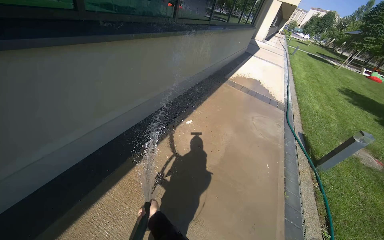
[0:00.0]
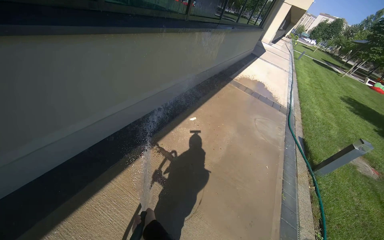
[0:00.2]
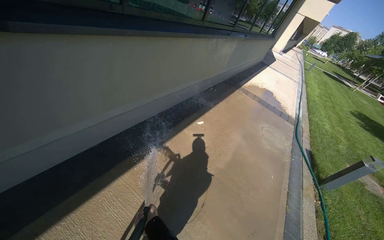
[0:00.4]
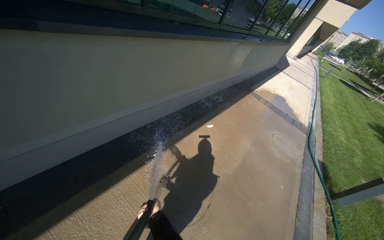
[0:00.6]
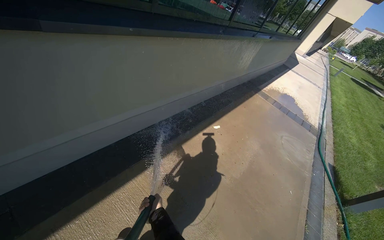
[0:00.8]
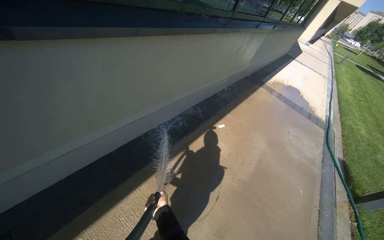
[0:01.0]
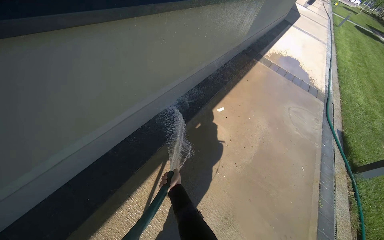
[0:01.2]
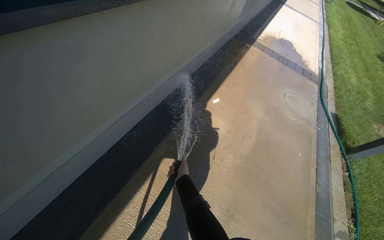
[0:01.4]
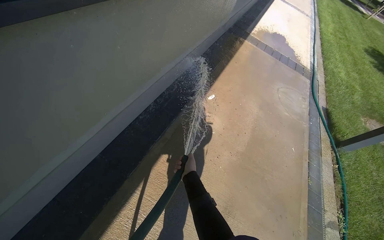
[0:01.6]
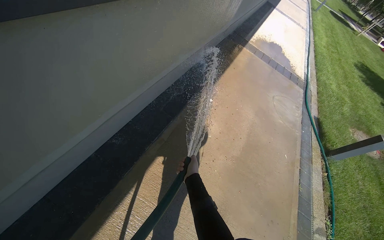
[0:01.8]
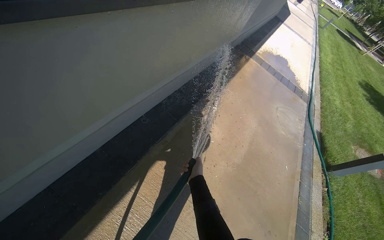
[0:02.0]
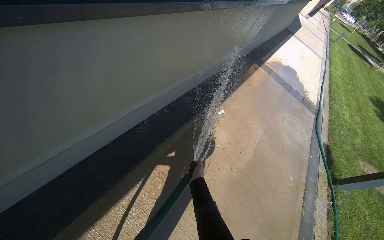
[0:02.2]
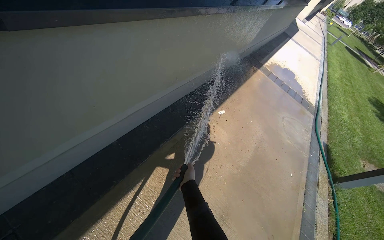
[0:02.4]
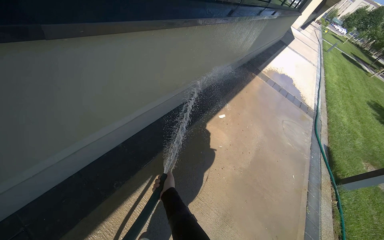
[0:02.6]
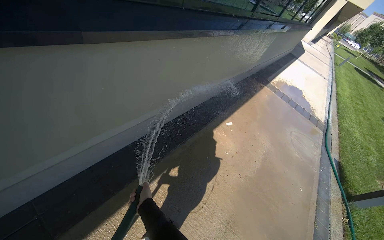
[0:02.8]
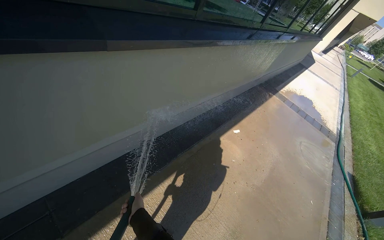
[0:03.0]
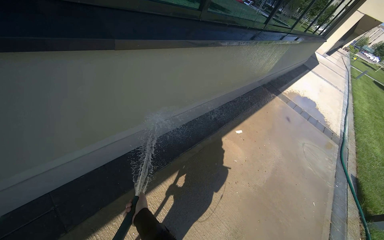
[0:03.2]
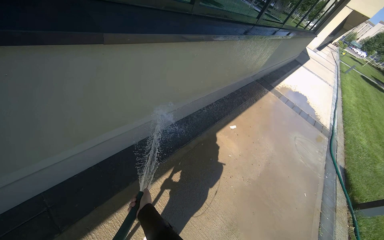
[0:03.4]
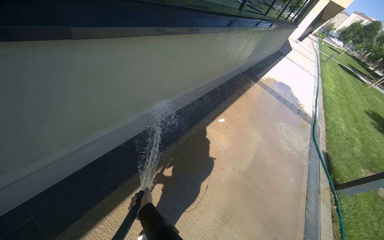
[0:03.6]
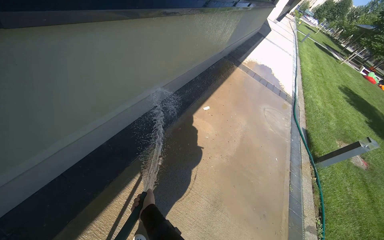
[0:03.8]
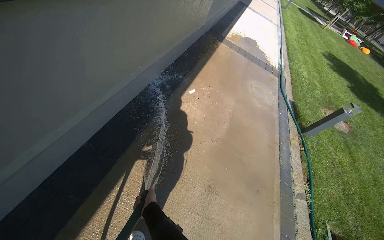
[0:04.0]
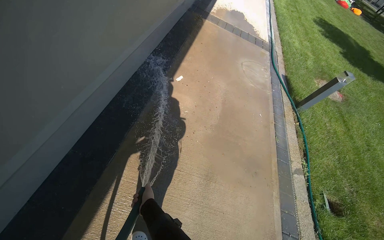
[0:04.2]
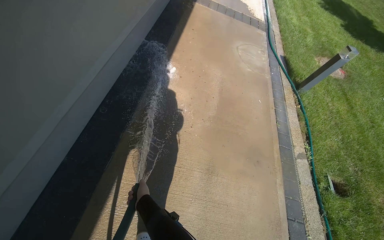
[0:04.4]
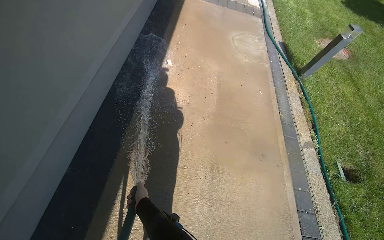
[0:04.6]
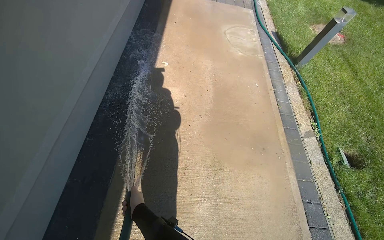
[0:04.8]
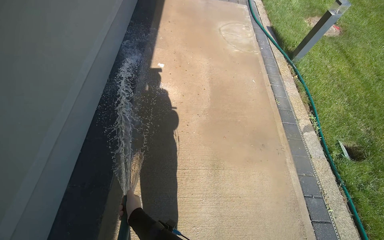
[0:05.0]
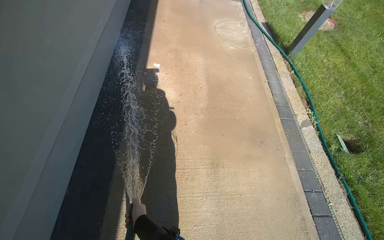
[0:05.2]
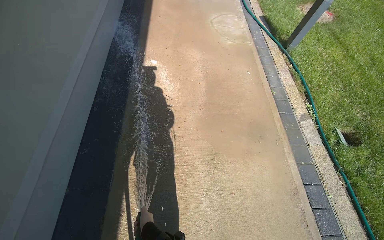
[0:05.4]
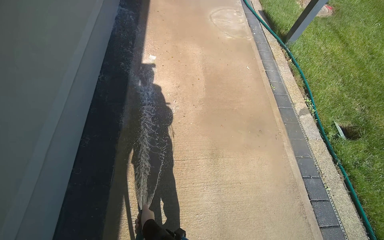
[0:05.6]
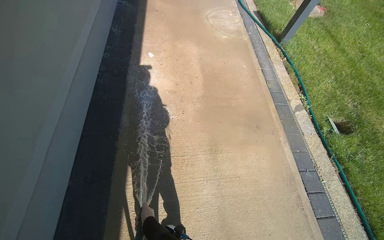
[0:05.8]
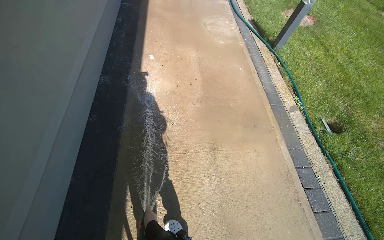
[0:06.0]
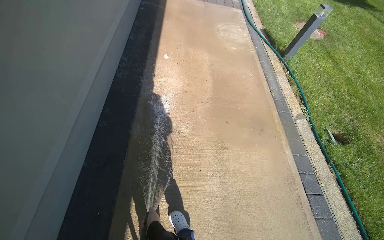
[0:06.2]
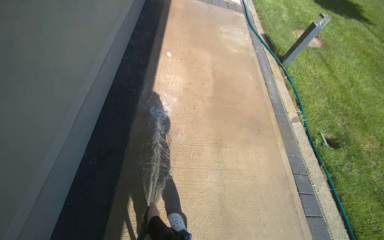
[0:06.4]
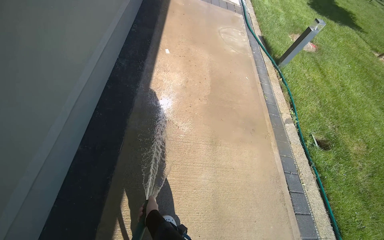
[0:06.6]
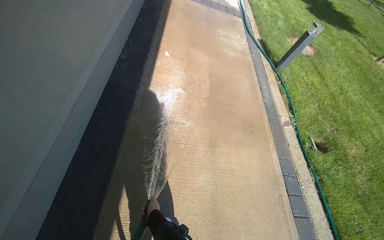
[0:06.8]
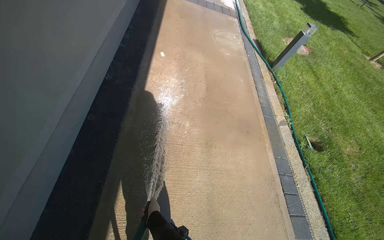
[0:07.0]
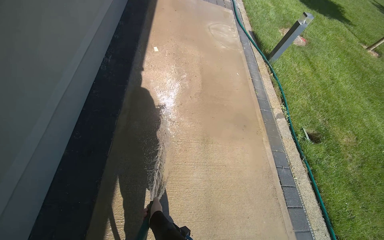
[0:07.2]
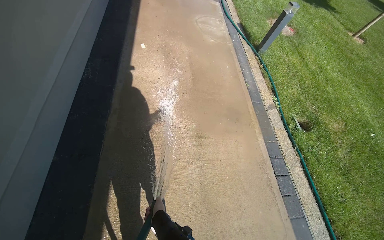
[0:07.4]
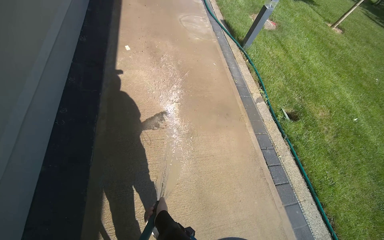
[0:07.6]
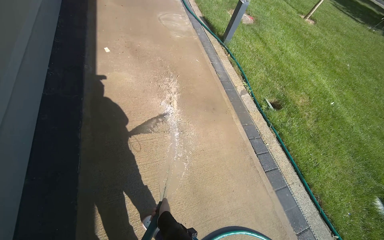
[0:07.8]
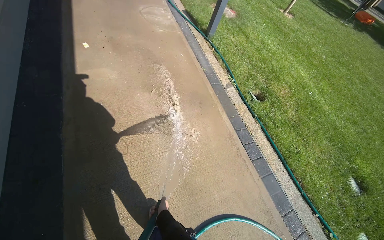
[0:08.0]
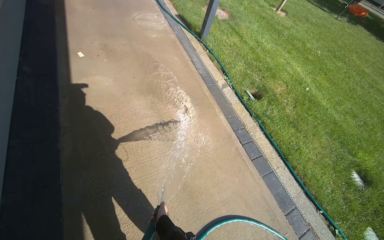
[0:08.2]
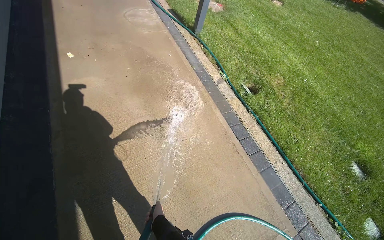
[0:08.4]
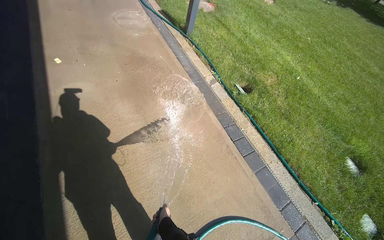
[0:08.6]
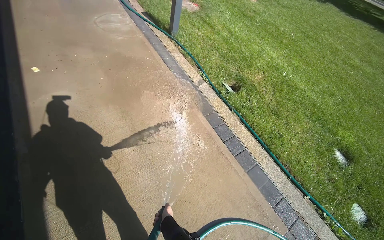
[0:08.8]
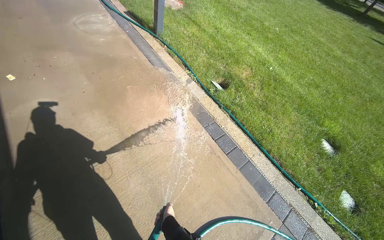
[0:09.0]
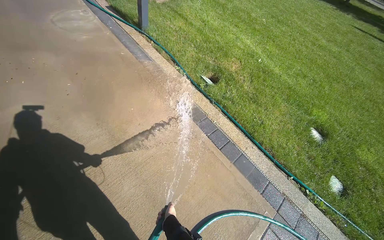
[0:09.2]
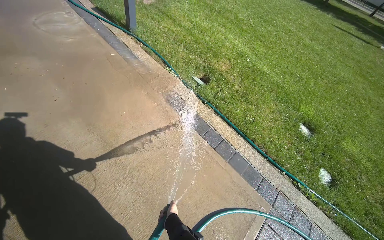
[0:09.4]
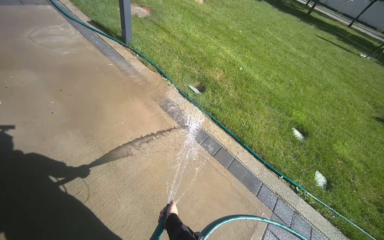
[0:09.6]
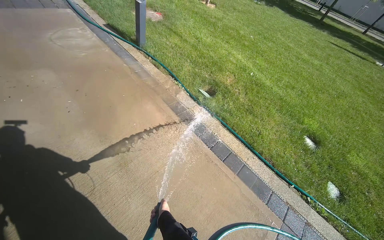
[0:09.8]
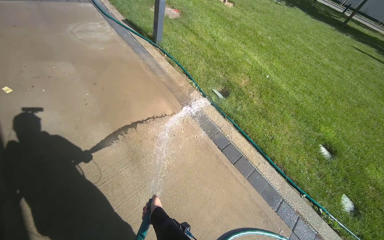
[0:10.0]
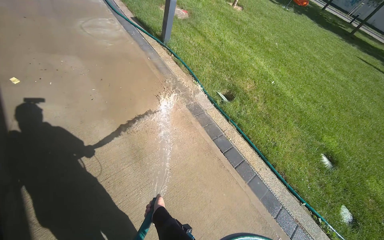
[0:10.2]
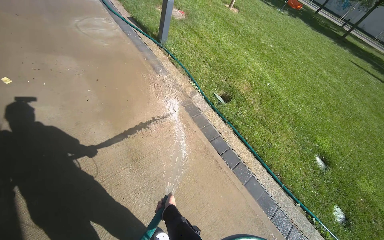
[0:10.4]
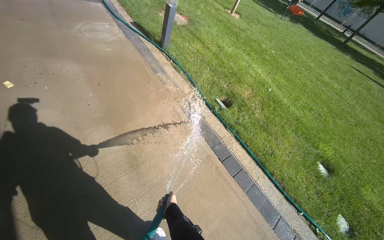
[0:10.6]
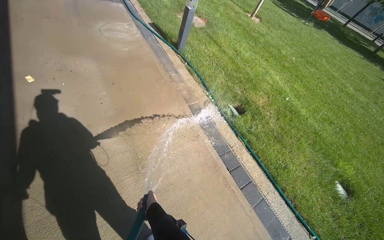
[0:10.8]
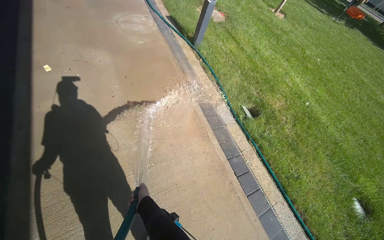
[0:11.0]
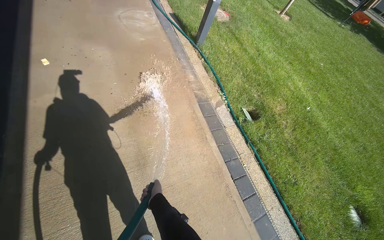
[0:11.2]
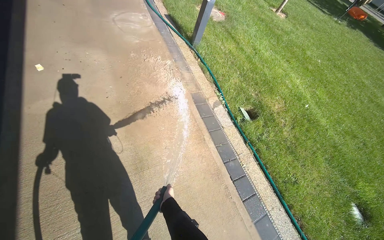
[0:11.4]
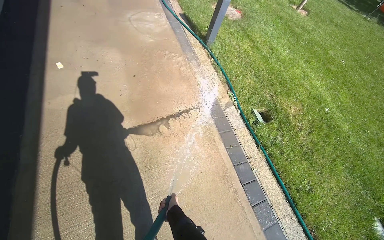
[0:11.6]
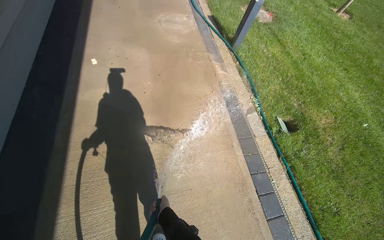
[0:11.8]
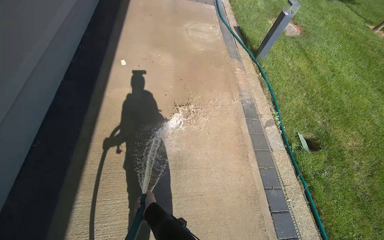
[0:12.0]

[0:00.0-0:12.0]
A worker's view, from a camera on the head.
Job: sweeping floor.
The whole recording: Rinsing concrete ground. The worker rinses the concrete ground with a water hose.
0:00.0 to 0:01.6: The camera travels about 60 cm. The view tips downward by approximately 15 degrees.
0:01.6 to 0:03.0: The wearer moves some 40 cm. The wearer looks about 15 degrees further upward.
0:03.0 to 0:04.4: The wearer moves about 40 cm. The wearer's head swings approximately 30 degrees to the right. The view tilts roughly 25 degrees downward.
0:04.4 to 0:06.0: The left hand goes some 15 cm down the picture.
0:07.6 to 0:09.0: The head rotates roughly 25 degrees to the right. The left hand travels farther from the camera by approximately 15 cm.
0:10.4 to 0:12.0: The wearer's head swings roughly 35 degrees to the left. The left hand goes left and right, approximately 10 cm each way, reversing 2 times.

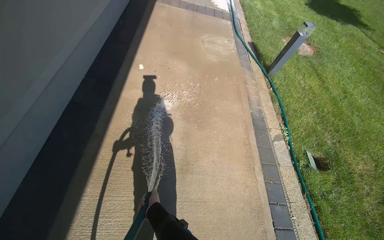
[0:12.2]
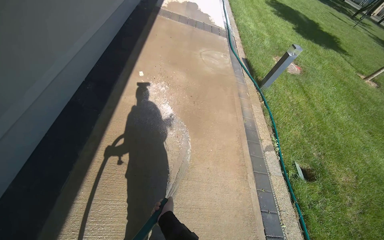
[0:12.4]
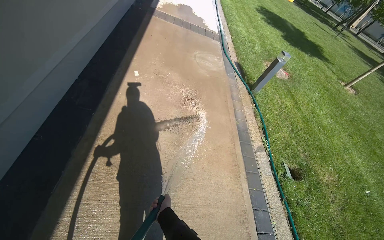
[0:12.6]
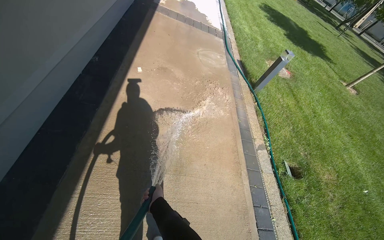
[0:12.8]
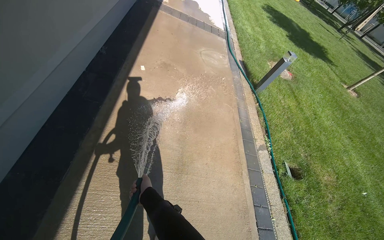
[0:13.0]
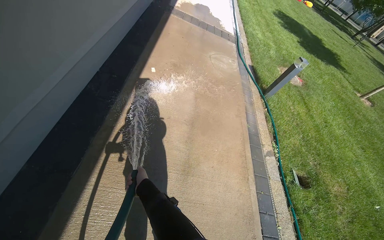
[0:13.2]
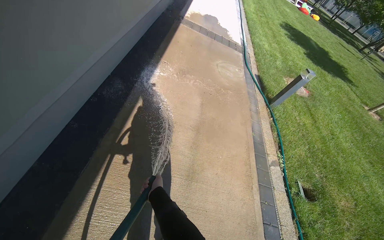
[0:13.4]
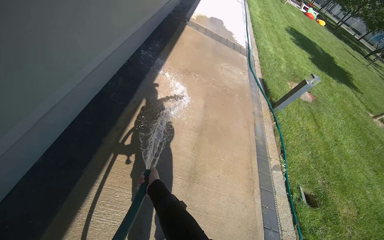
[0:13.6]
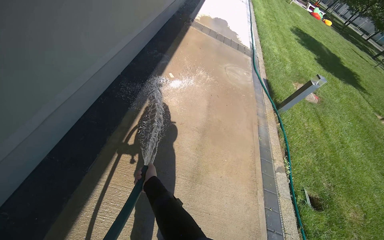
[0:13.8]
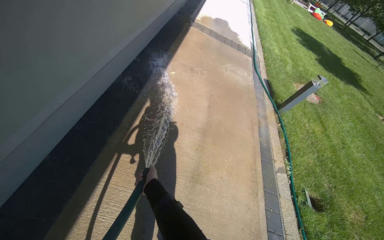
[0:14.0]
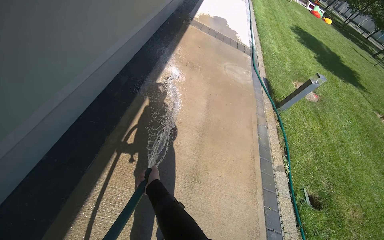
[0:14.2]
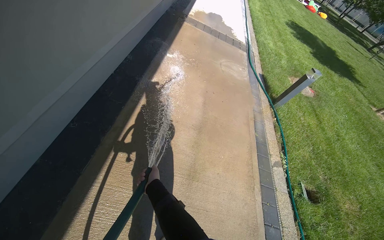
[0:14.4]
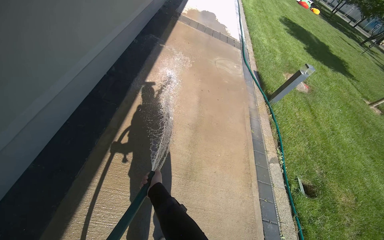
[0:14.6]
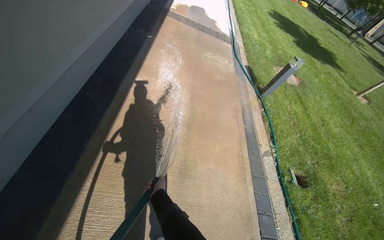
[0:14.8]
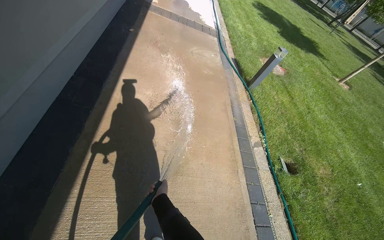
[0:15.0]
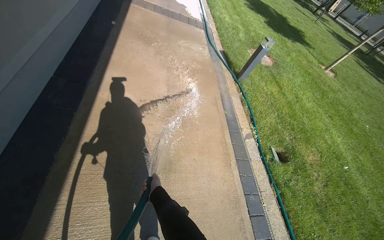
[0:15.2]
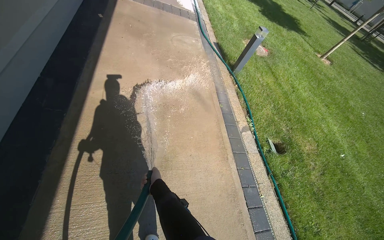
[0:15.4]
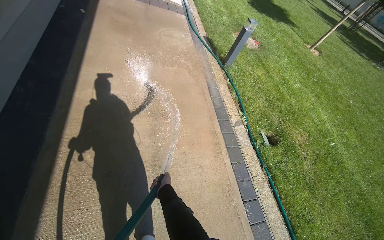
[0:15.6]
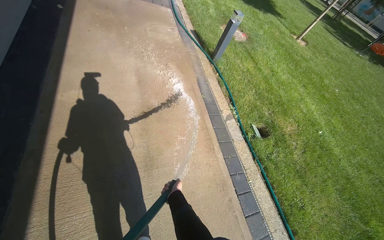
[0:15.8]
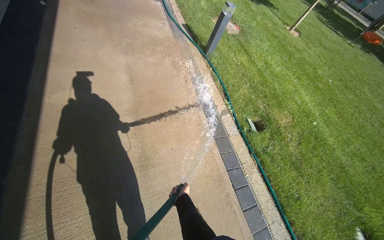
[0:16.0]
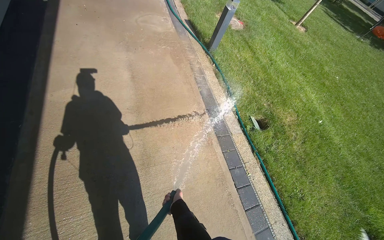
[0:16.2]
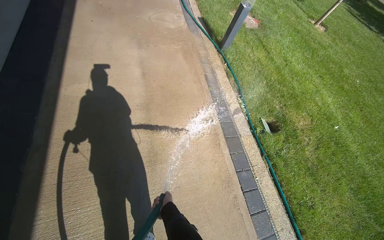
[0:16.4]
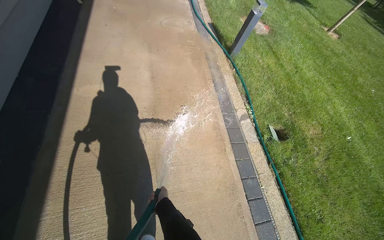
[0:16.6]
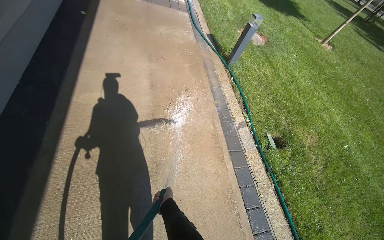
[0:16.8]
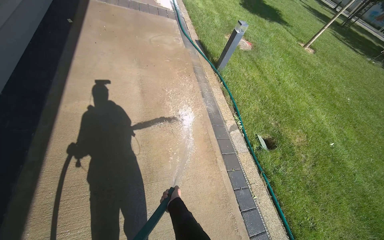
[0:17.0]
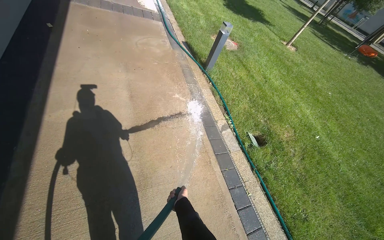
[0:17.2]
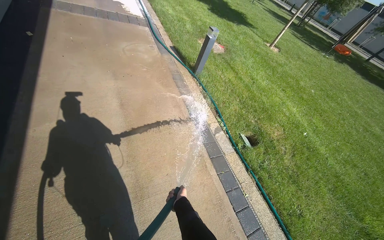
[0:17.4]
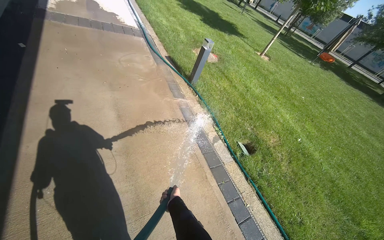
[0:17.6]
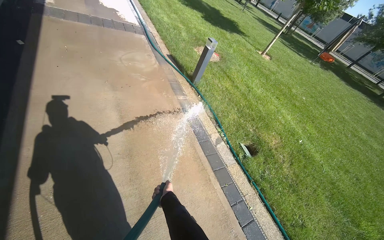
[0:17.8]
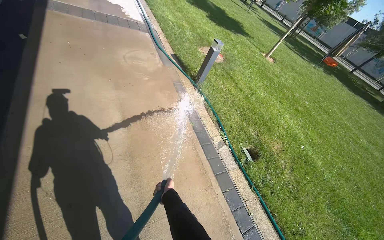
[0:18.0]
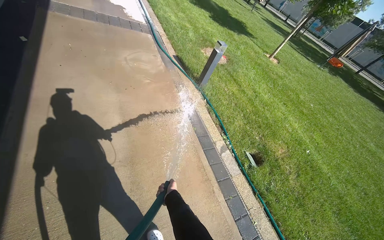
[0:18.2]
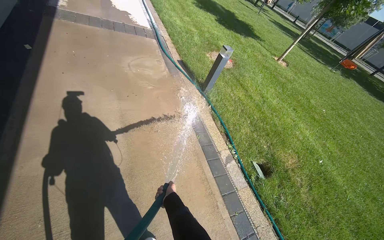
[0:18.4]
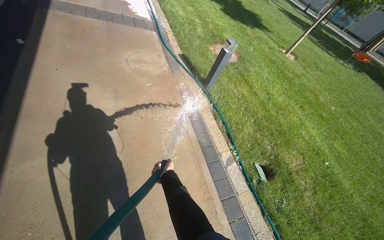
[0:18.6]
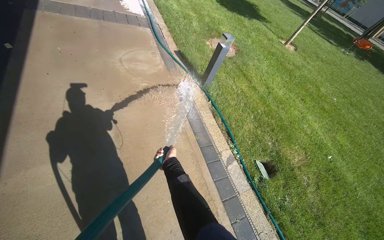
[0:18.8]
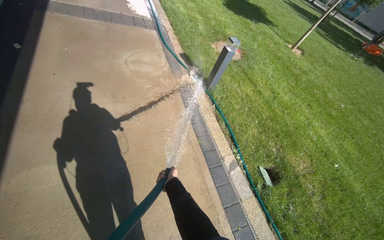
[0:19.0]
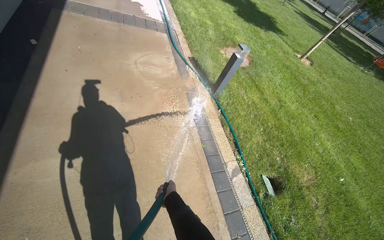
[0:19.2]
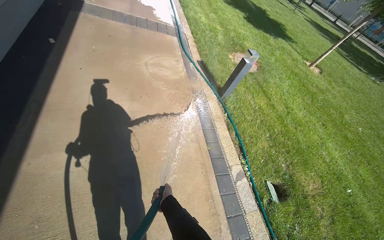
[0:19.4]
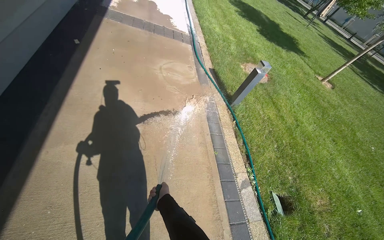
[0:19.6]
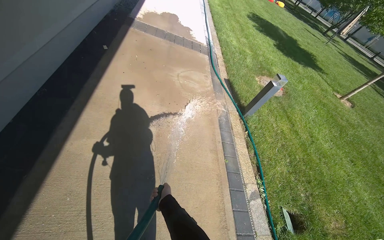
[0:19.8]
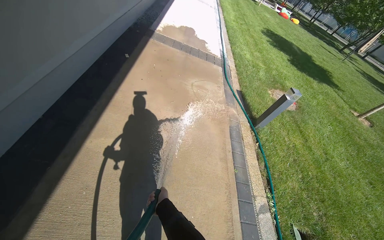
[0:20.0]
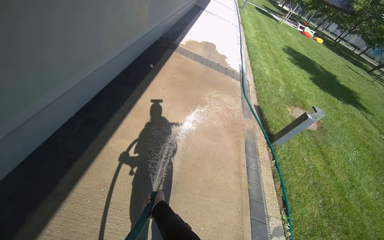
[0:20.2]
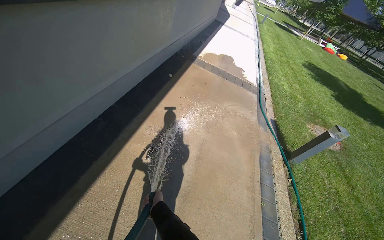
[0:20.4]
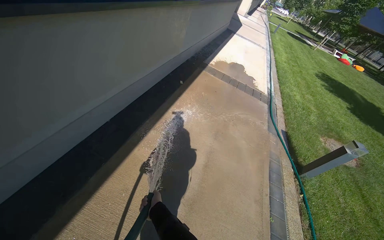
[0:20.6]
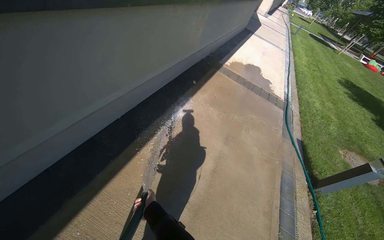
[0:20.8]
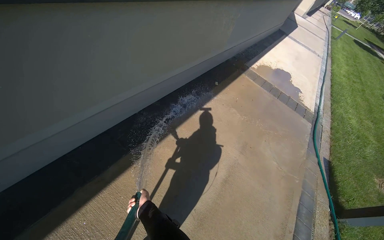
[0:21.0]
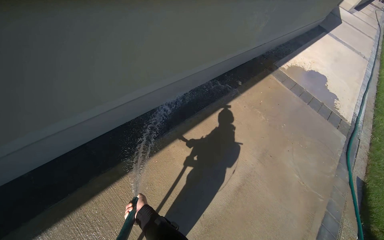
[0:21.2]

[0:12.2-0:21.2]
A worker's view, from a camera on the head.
Job: sweeping floor.
The whole recording: Rinsing concrete ground. The worker rinses the concrete ground with a water hose.
0:16.6 to 0:18.2: The left hand heads farther from the camera, covering about 25 cm.
0:18.2 to 0:19.8: The head rotates approximately 20 degrees to the left.
0:19.8 to 0:21.2: The head turns to the left by approximately 45 degrees.
